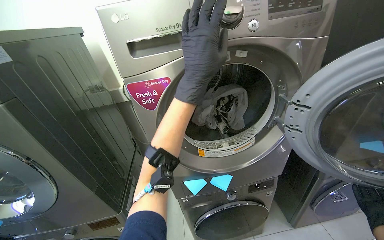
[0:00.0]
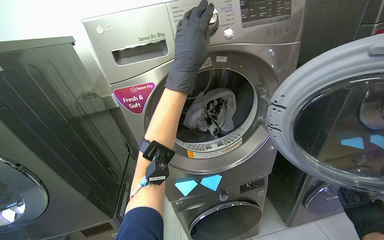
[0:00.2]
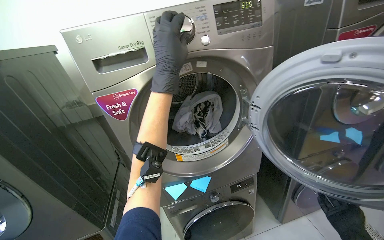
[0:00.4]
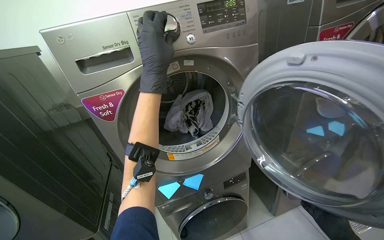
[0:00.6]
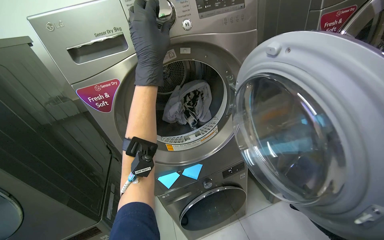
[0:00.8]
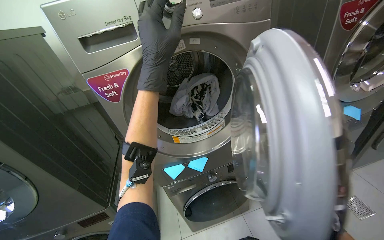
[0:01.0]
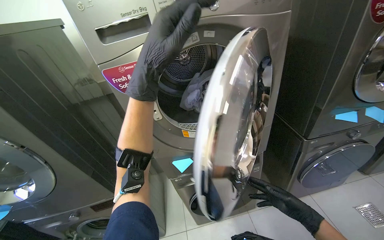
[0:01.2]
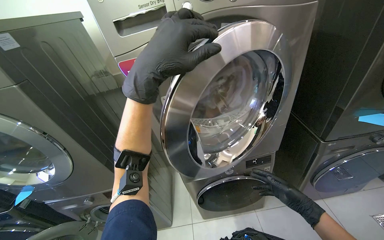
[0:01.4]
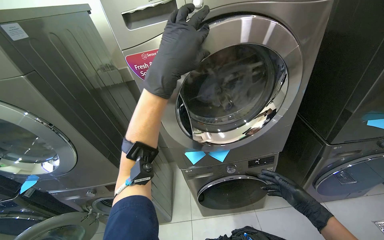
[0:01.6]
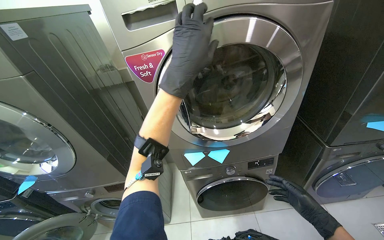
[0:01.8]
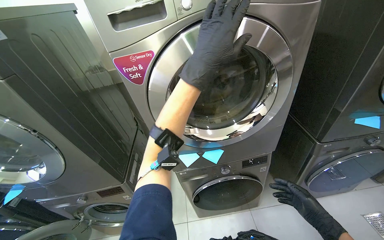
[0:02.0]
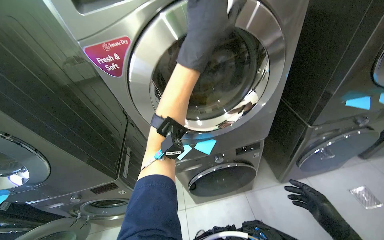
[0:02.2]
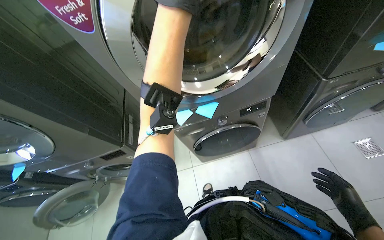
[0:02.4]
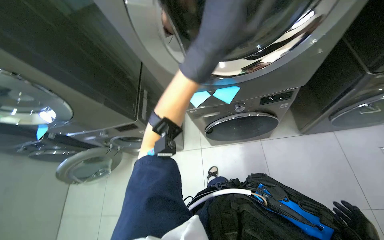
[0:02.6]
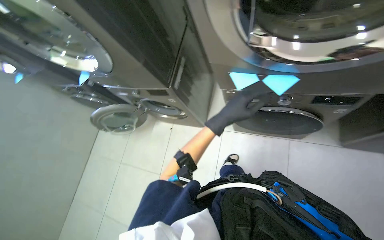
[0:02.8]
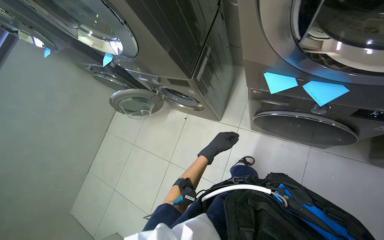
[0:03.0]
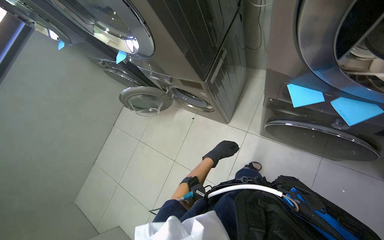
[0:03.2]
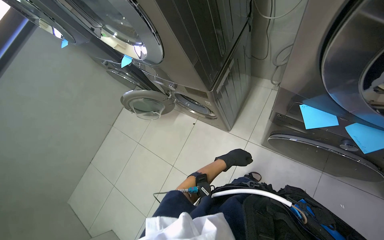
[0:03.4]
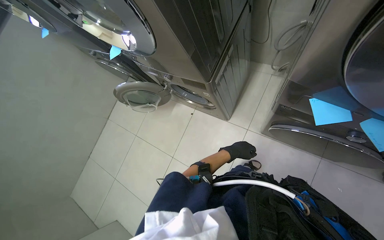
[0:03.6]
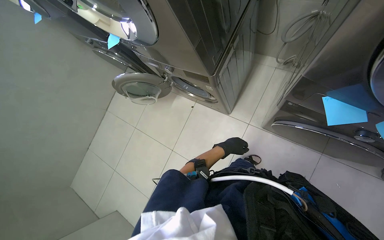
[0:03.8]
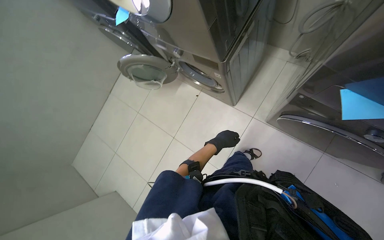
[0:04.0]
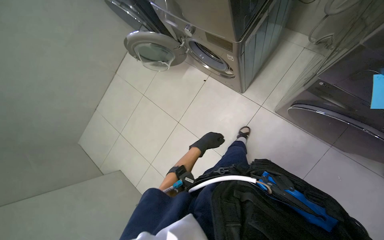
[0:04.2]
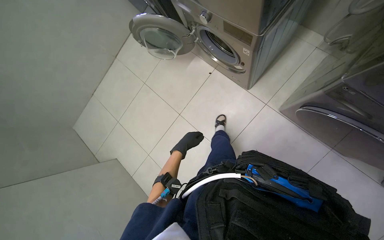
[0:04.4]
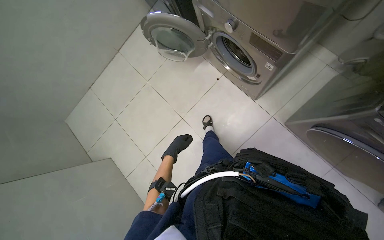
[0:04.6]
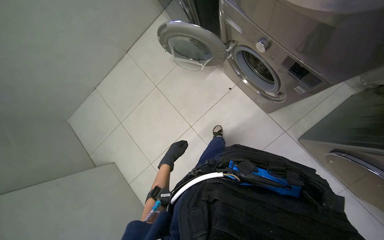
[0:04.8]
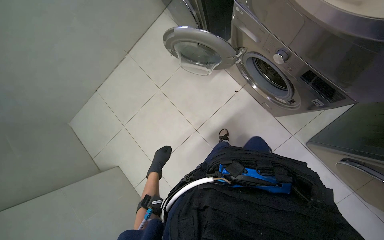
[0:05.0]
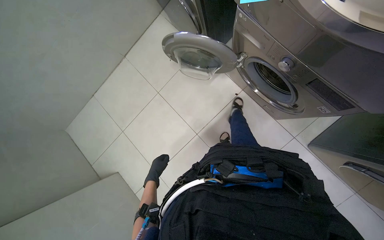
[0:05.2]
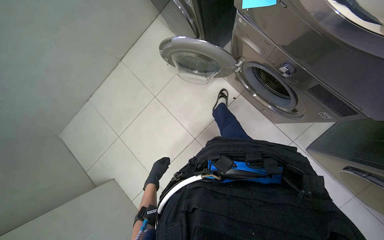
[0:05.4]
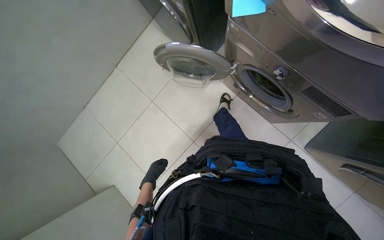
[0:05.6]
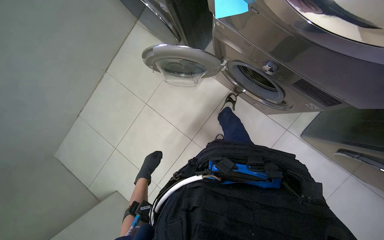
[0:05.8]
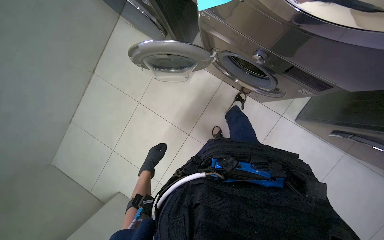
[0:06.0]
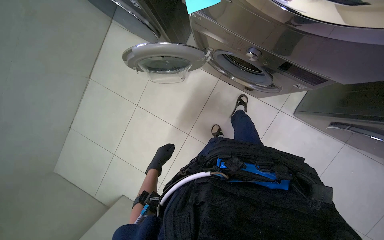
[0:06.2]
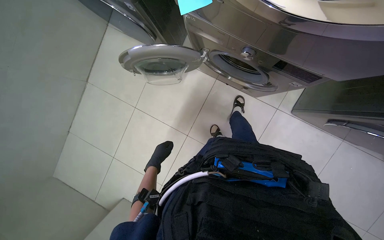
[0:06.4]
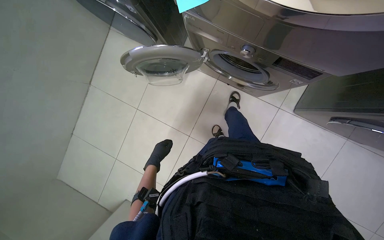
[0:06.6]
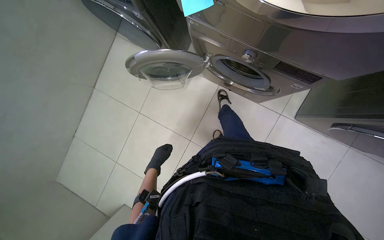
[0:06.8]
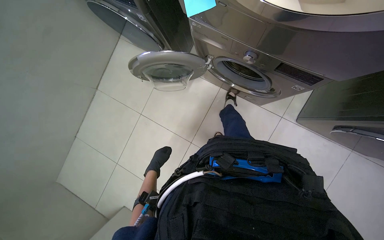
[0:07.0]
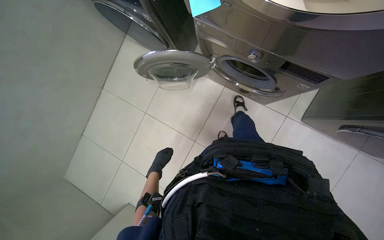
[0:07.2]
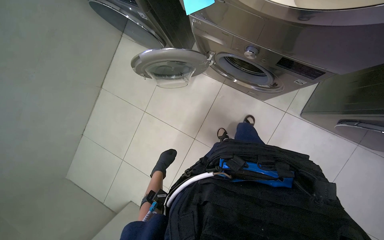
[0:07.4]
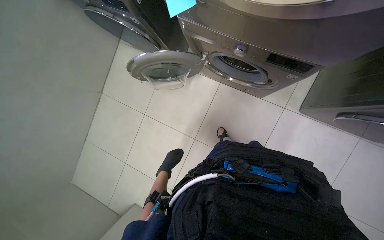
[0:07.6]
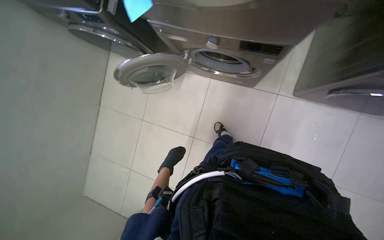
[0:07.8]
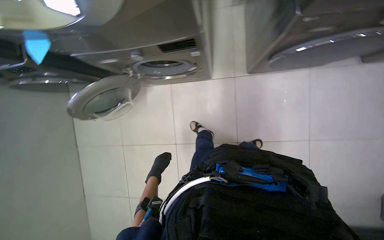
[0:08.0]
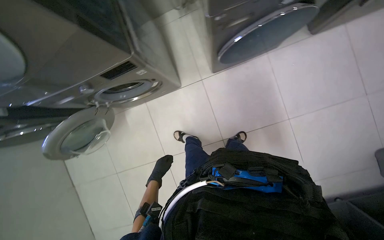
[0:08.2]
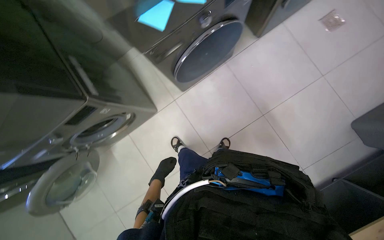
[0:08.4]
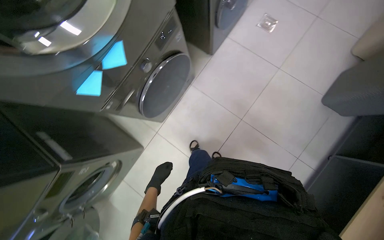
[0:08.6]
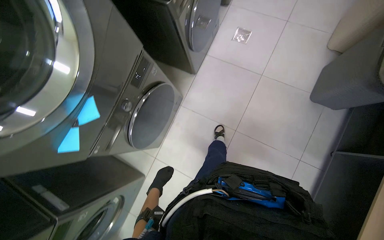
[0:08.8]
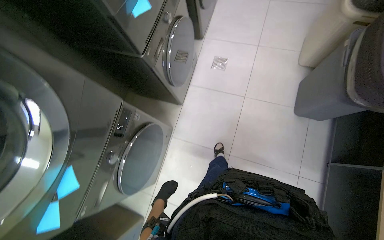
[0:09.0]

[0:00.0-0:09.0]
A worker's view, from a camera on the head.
Job: managing laundry.
The whole recording: Transferring laundry between machines. The worker moves laundry from one machine to another and into baskets, adjusting machine settings.
0:01.6 to 0:03.0: The wearer looks about 25 degrees further to the left. The camera pitches downward, by roughly 40 degrees.
0:03.0 to 0:04.4: The camera pitches downward, by roughly 20 degrees. The left hand moves to the left, approximately 25 cm.
0:04.4 to 0:06.0: The camera is carried roughly 50 cm.
0:07.6 to 0:09.0: The wearer moves approximately 90 cm. The view tilts about 30 degrees upward. The scene turns some 95 degrees counterclockwise in the picture.

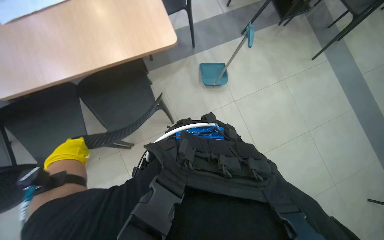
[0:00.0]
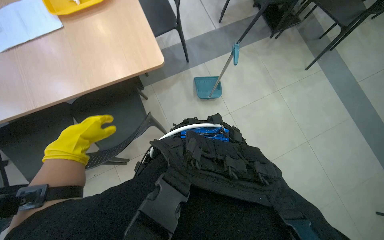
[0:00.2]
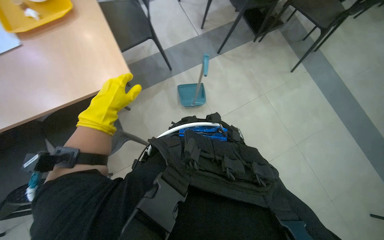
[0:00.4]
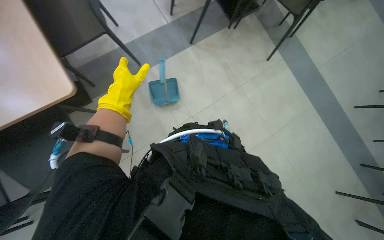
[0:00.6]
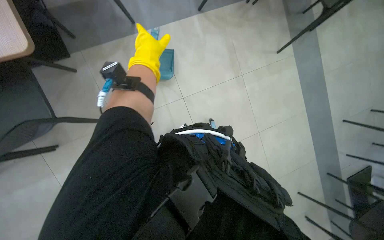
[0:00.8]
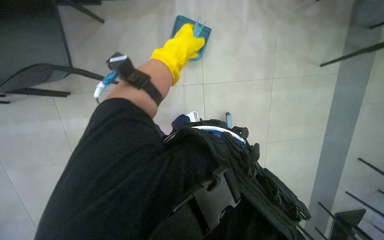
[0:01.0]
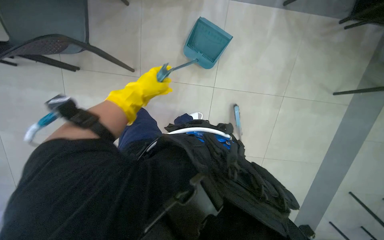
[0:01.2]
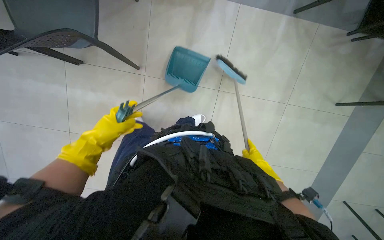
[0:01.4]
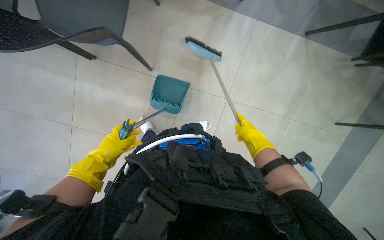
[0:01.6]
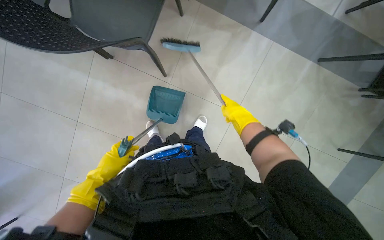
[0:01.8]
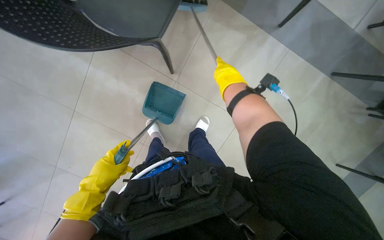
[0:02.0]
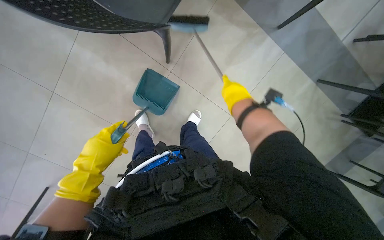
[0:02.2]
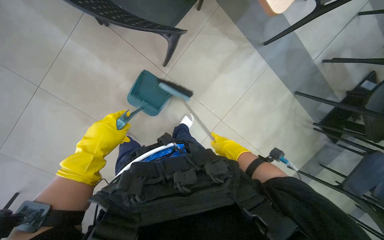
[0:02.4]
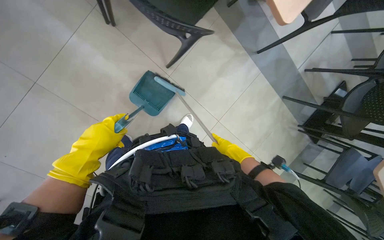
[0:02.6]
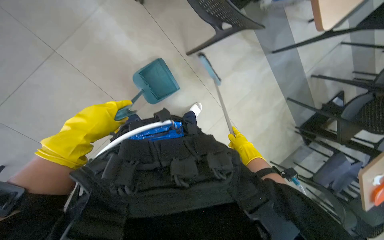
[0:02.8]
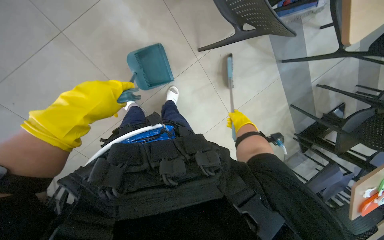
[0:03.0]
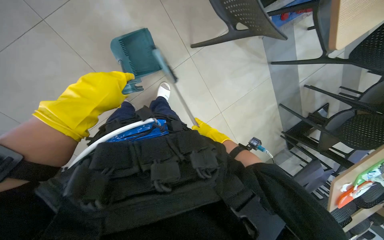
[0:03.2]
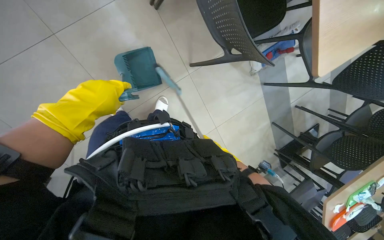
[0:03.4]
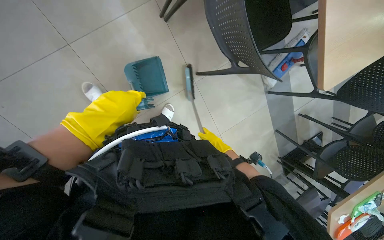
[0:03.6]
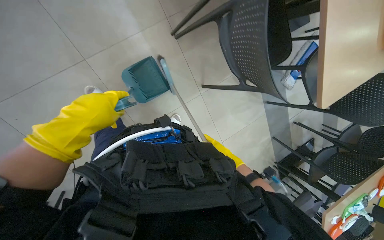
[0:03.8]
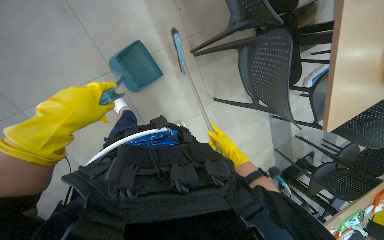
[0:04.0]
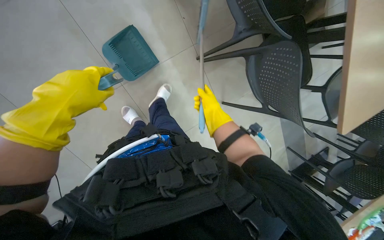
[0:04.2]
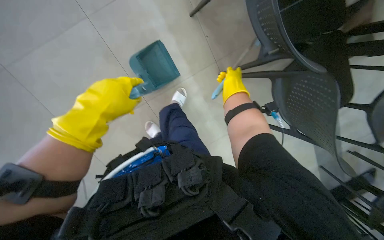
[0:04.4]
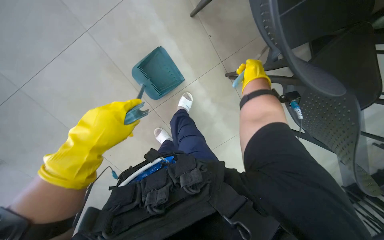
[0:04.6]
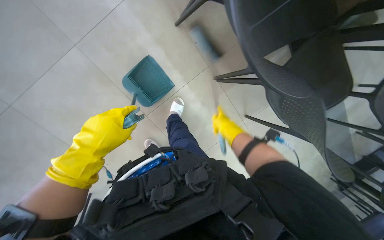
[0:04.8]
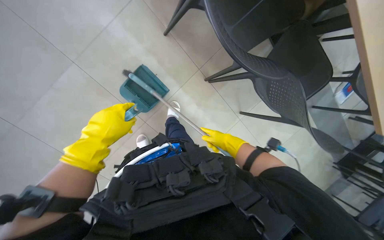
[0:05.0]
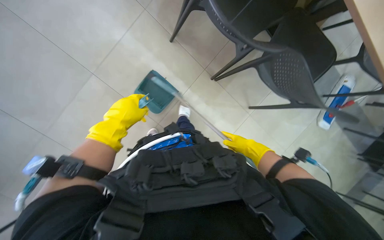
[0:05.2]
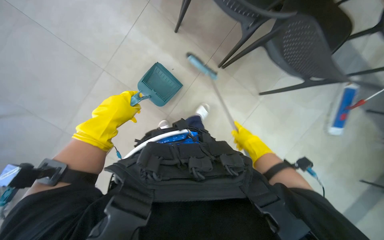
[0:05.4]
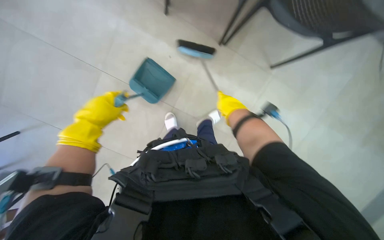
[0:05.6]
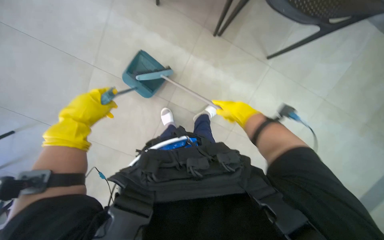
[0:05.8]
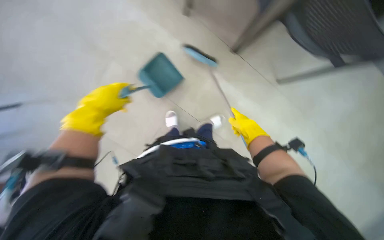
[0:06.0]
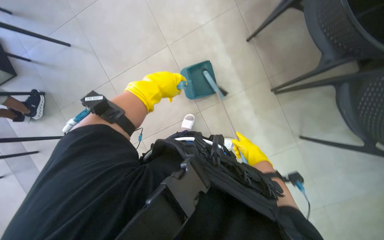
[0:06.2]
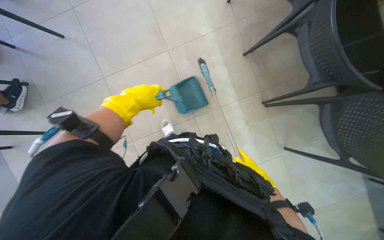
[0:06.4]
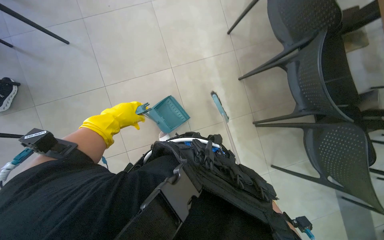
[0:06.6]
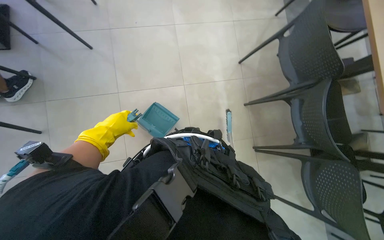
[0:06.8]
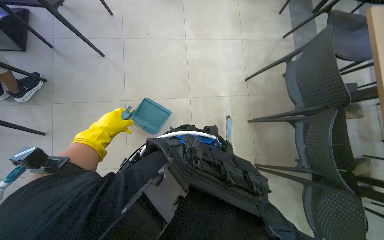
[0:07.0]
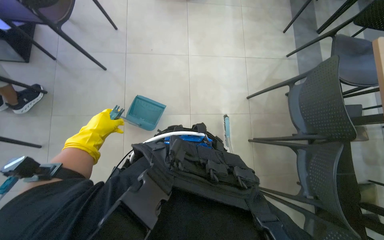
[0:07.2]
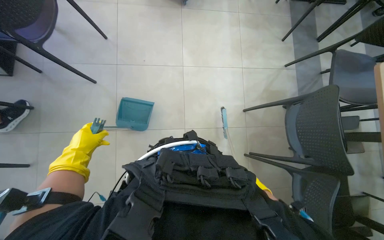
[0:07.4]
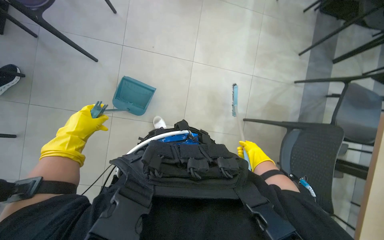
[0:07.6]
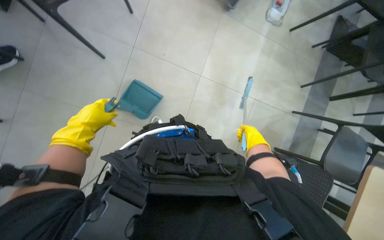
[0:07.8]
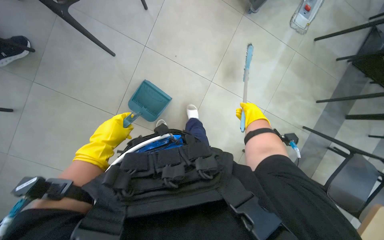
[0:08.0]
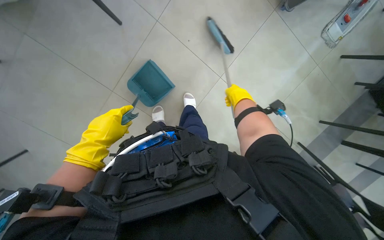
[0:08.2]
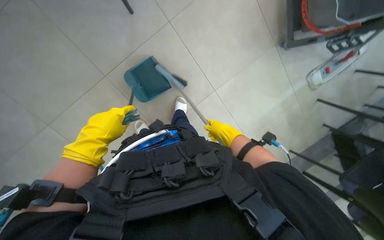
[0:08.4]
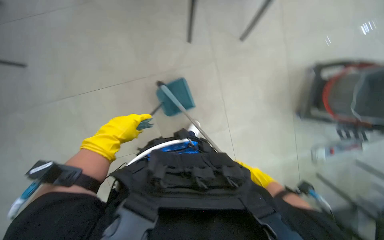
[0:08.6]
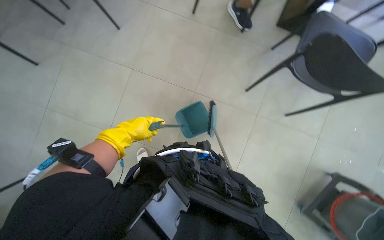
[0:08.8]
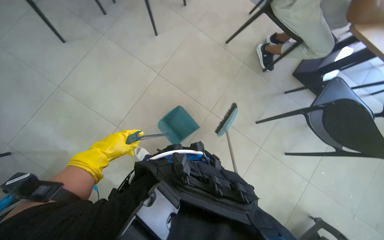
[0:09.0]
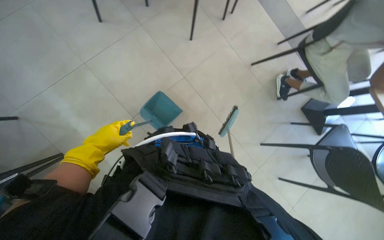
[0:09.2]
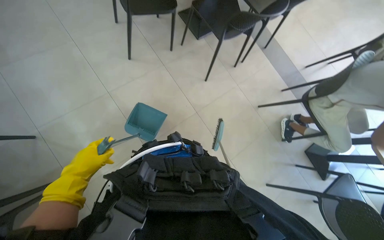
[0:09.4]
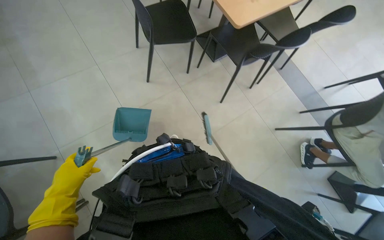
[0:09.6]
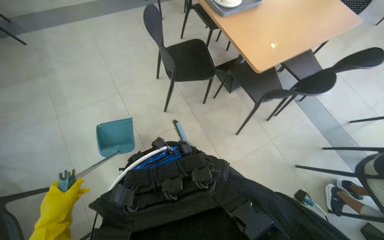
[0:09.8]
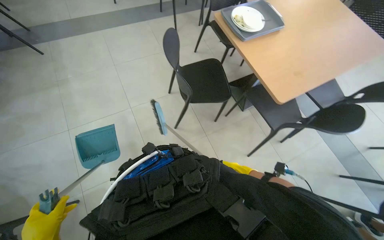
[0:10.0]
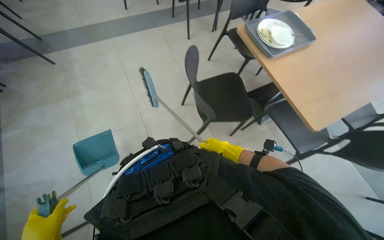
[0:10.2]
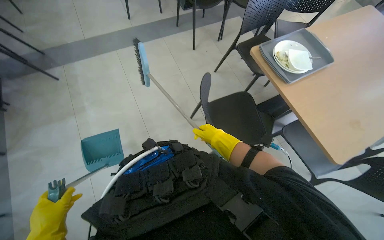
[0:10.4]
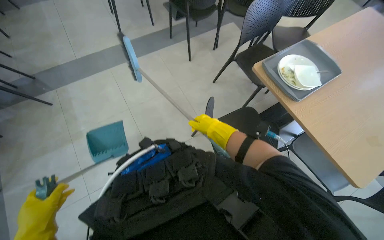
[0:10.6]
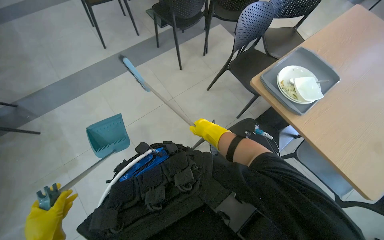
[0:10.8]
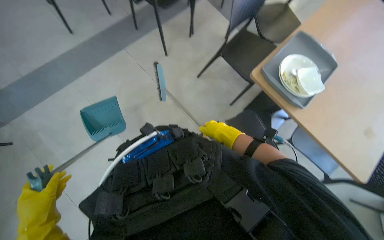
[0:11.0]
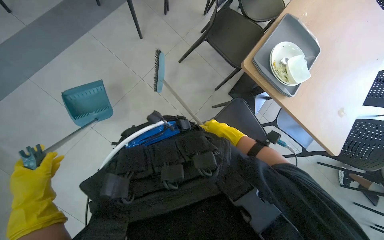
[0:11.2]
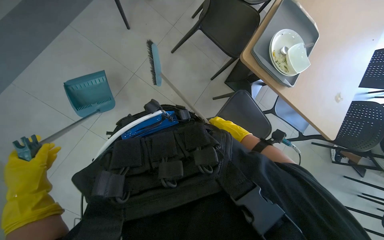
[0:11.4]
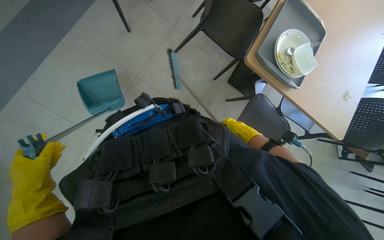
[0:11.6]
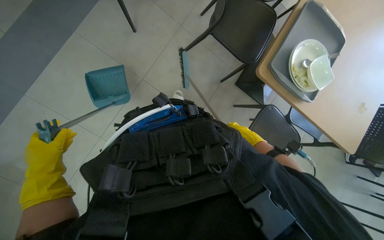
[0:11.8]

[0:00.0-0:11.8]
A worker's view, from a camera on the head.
Job: sweeping floor.
The whole recording: Sweeping and collecting floor debris. The worker sweeps debris from the floor with a brush and collects it with a dustpan.
0:00.0 to 0:01.4: The scene turns about 40 degrees clockwise in the picture.
0:03.0 to 0:04.4: The camera is carried roughly 50 cm.
0:04.4 to 0:06.0: The right hand goes up and down the picture, approximately 25 cm each way, reversing 2 times. Meanwhile the left hand is displaced to the left by approximately 15 cm.
0:06.0 to 0:07.4: The camera travels some 40 cm. The view tips upward by roughly 25 degrees. Everything in view rotates roughly 55 degrees clockwise.
0:07.4 to 0:08.8: Everything in view rotates about 60 degrees clockwise.
0:08.8 to 0:10.4: The head travels about 1 m. The wearer looks approximately 30 degrees further upward. The scene rotates clockwise by some 45 degrees.
0:10.4 to 0:11.8: The wearer moves roughly 60 cm. The wearer looks about 25 degrees further to the right. The view tilts roughly 20 degrees downward.
